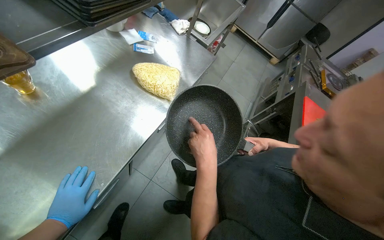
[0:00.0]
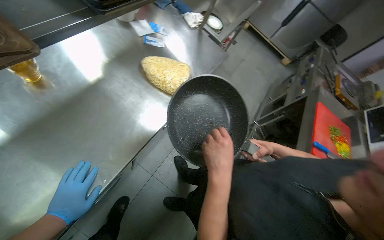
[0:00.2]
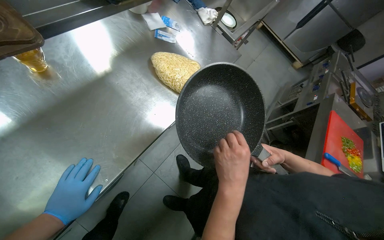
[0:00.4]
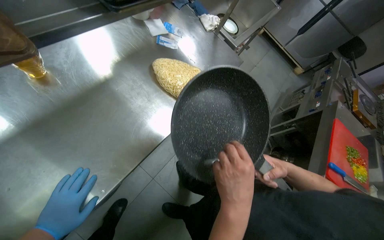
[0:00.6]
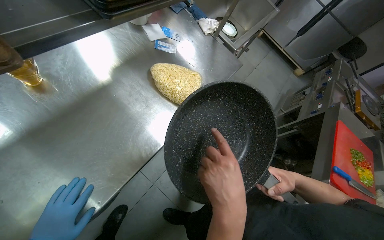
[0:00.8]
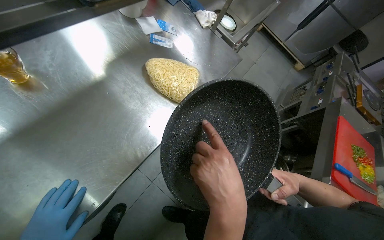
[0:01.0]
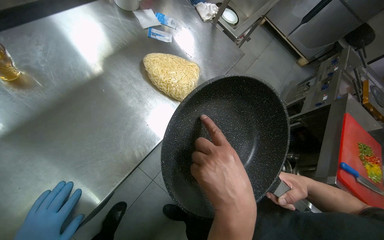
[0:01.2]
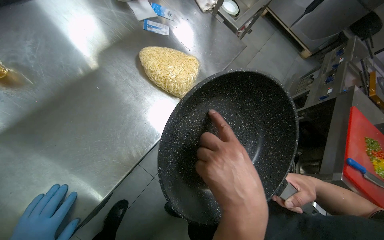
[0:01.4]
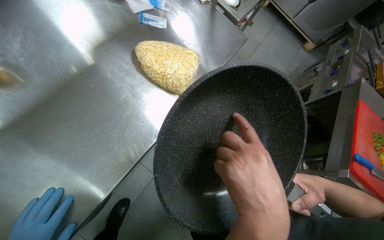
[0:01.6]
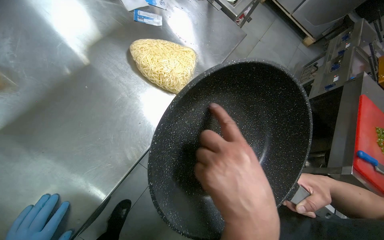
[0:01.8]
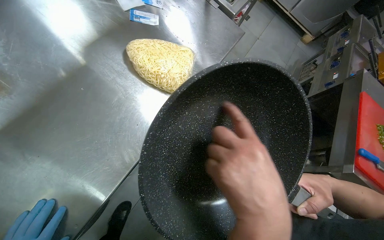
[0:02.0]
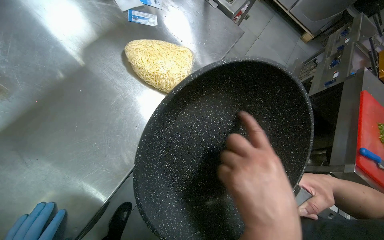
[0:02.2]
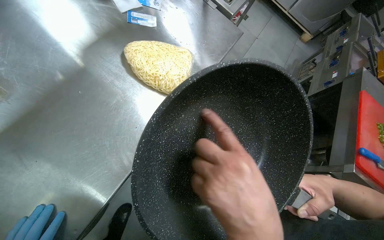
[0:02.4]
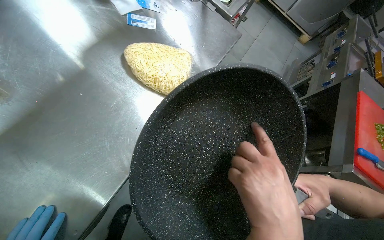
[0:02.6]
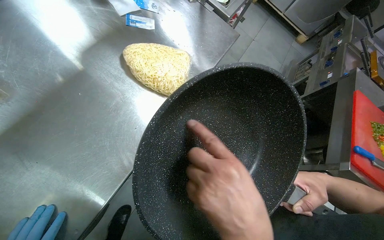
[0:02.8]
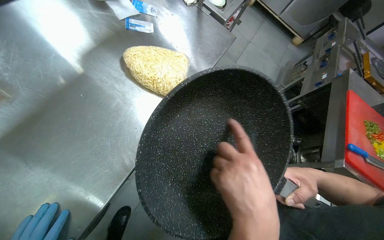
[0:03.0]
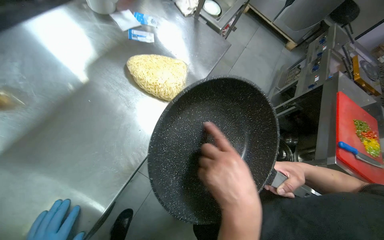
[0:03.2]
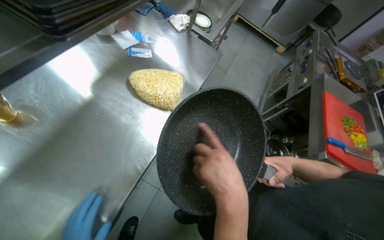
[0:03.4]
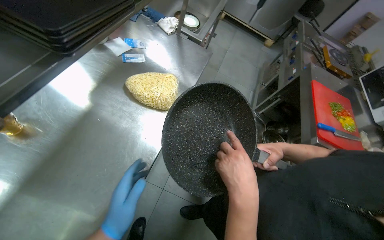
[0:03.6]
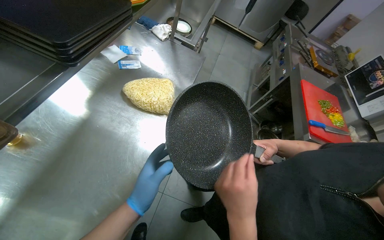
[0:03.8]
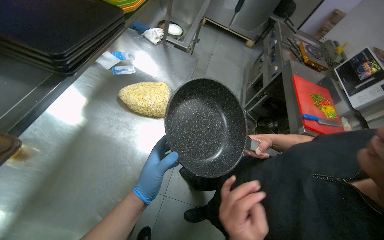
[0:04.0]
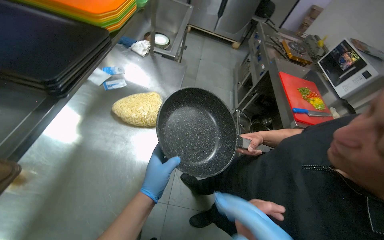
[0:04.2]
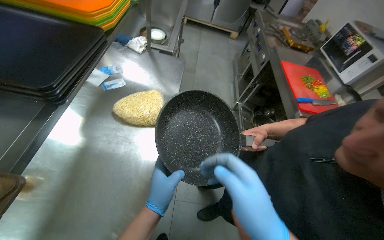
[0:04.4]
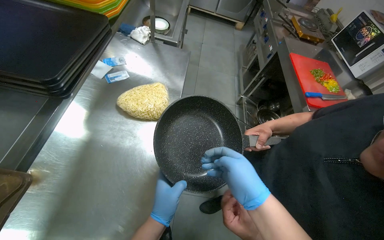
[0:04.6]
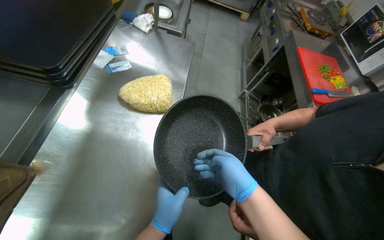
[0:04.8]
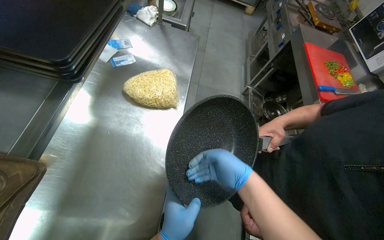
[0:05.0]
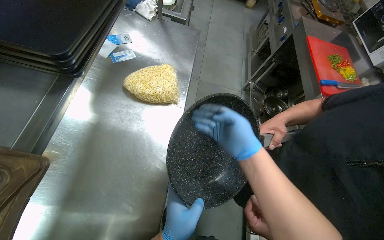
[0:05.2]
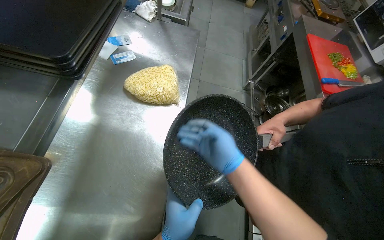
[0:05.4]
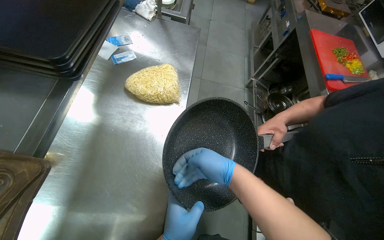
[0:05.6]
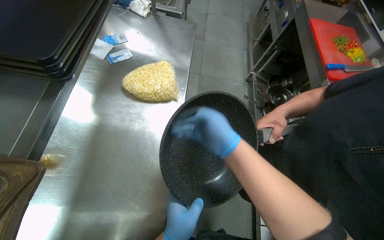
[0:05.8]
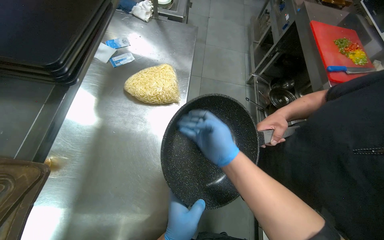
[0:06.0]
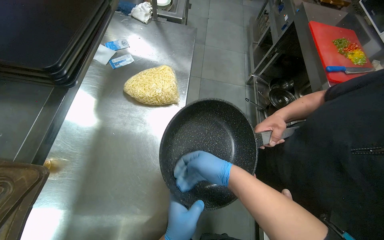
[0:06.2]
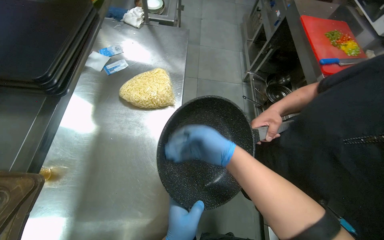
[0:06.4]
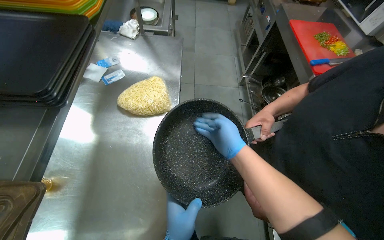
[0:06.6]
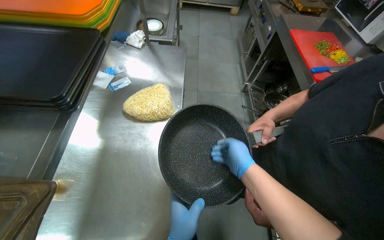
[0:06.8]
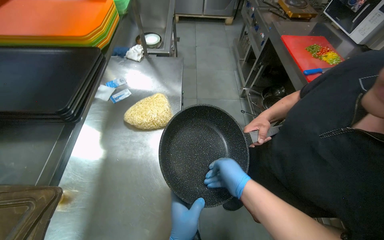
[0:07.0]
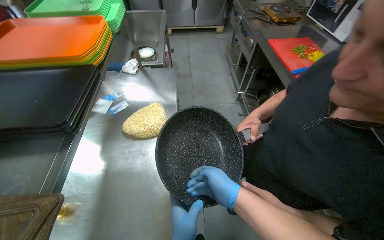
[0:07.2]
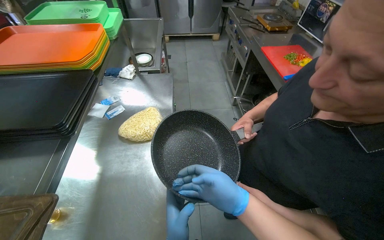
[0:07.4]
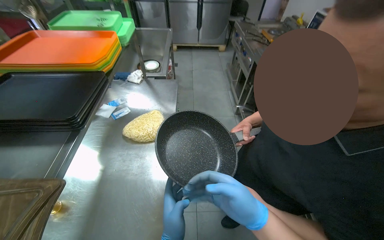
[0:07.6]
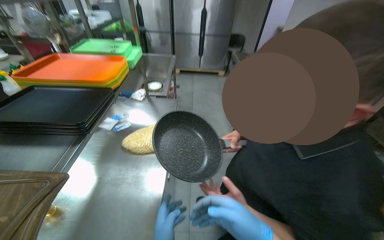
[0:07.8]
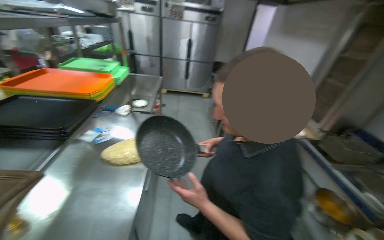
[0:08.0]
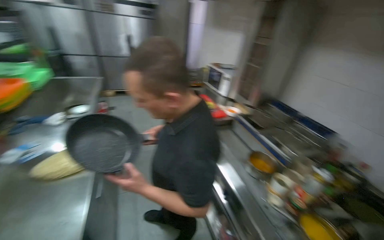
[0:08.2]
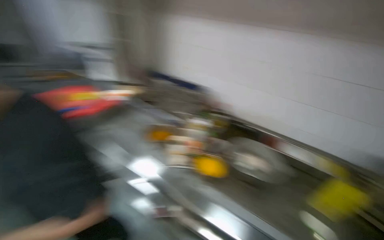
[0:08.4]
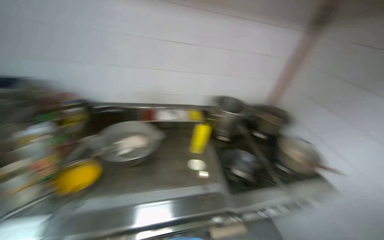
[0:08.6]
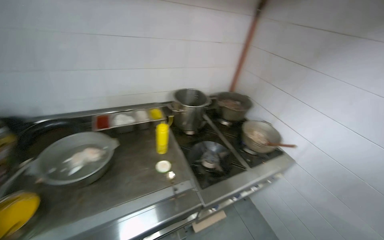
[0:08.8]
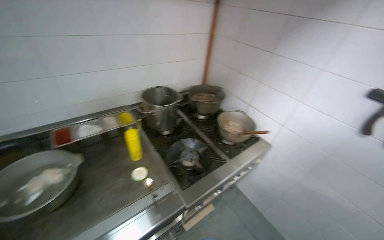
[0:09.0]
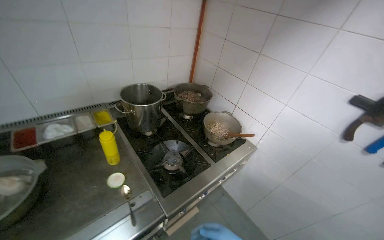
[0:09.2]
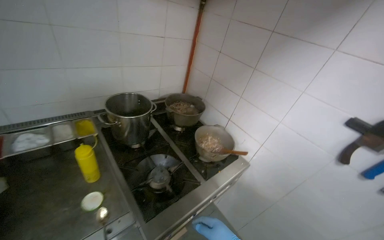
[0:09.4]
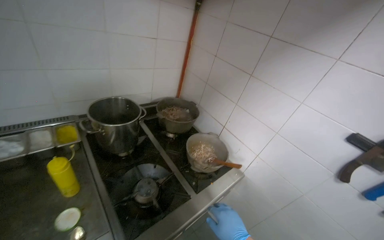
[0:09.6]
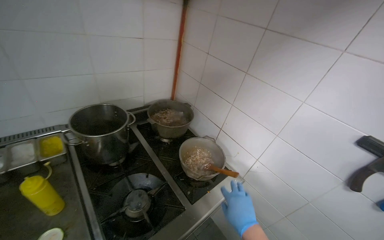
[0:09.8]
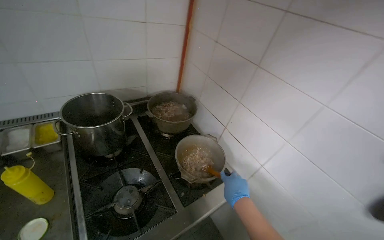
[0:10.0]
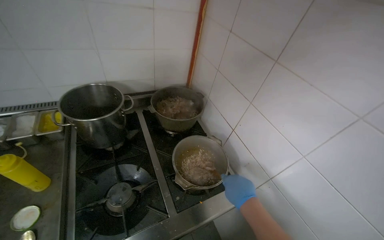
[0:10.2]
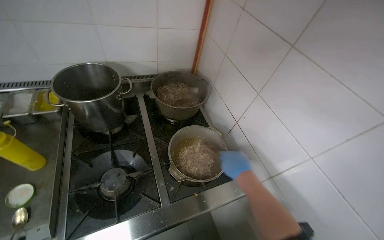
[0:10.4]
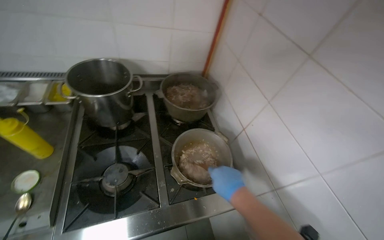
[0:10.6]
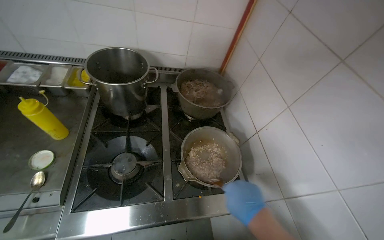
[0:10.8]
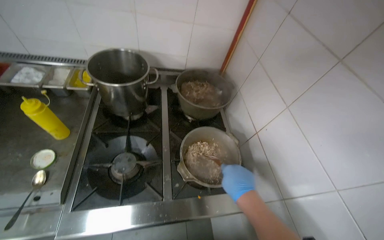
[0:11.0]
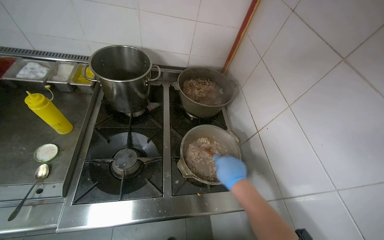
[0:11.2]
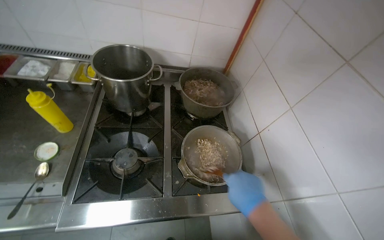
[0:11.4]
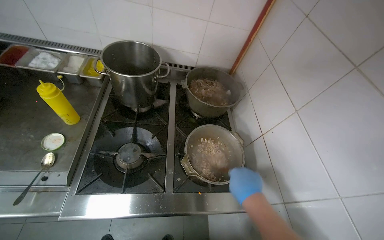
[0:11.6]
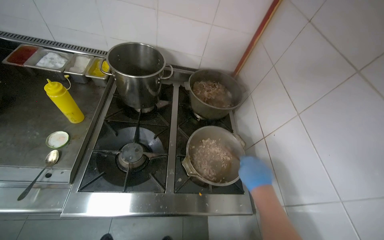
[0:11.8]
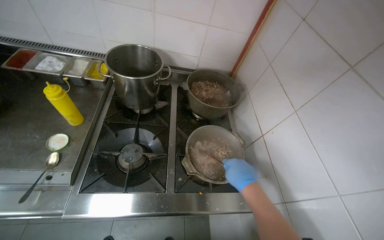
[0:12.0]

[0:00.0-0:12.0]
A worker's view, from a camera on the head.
Job: cooking food.
The whole recording: Adding ingredients and stirring food. The worker stirs food in a pot on the stove, occasionally pausing.
0:03.0 to 0:04.4: The scene rotates counterclockwise by approximately 25 degrees.
0:06.0 to 0:07.6: The view tips upward by roughly 15 degrees. The right hand goes roughly 10 cm down the picture.
0:07.6 to 0:09.0: The wearer moves some 80 cm. The wearer looks about 100 degrees further to the right.
0:09.0 to 0:10.4: The camera is carried some 60 cm.

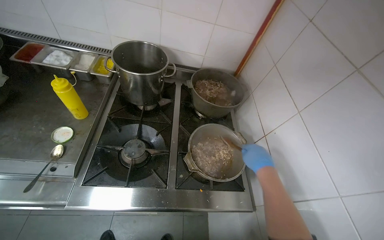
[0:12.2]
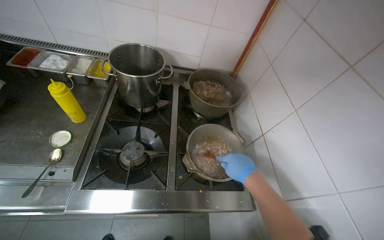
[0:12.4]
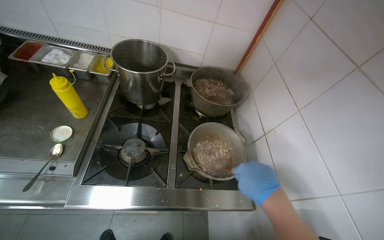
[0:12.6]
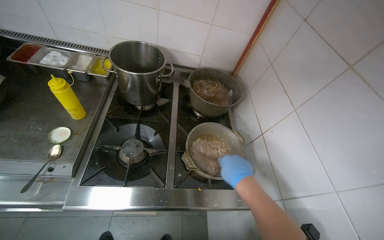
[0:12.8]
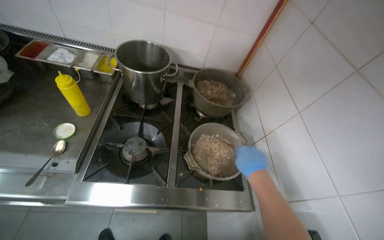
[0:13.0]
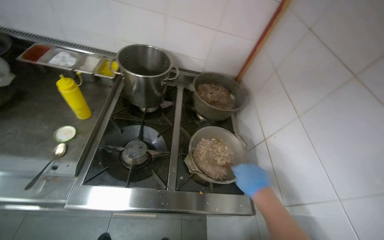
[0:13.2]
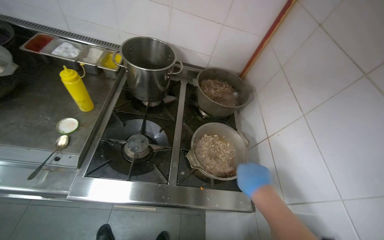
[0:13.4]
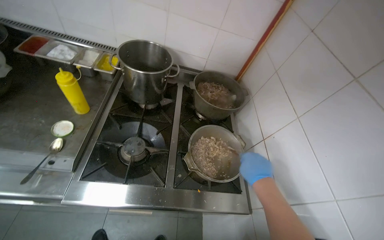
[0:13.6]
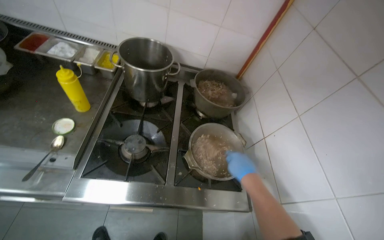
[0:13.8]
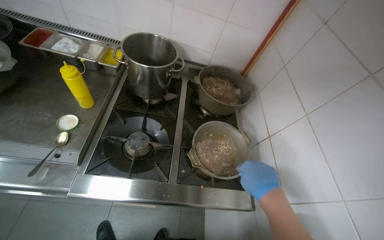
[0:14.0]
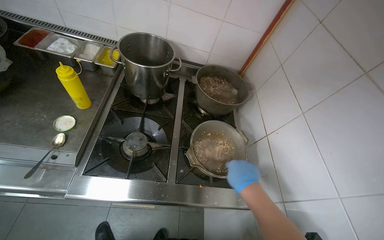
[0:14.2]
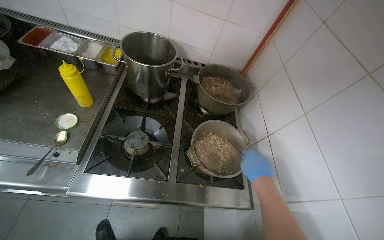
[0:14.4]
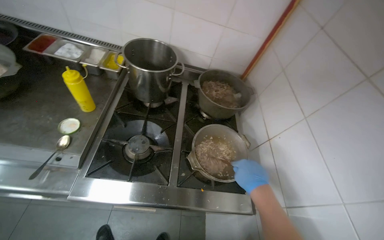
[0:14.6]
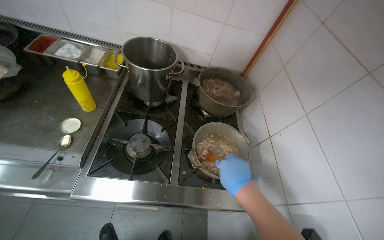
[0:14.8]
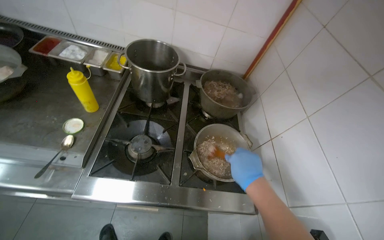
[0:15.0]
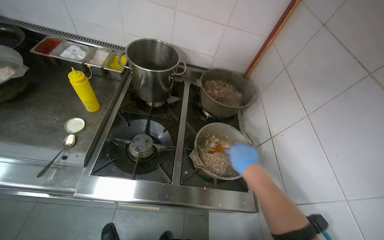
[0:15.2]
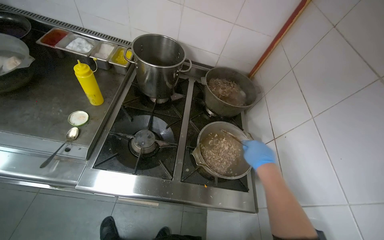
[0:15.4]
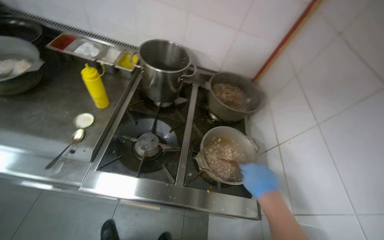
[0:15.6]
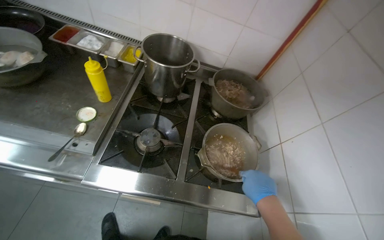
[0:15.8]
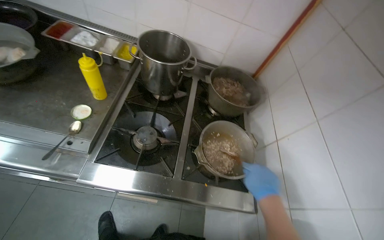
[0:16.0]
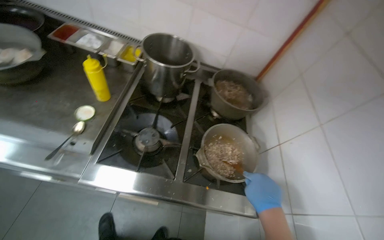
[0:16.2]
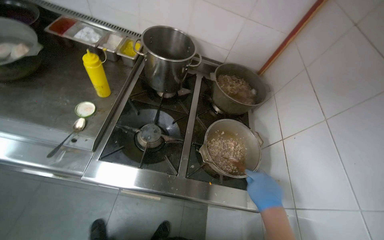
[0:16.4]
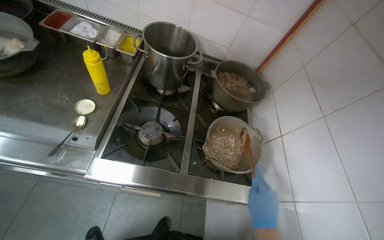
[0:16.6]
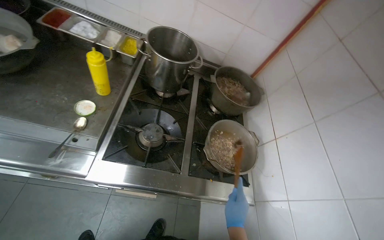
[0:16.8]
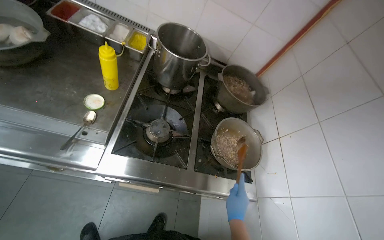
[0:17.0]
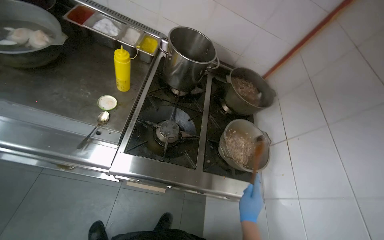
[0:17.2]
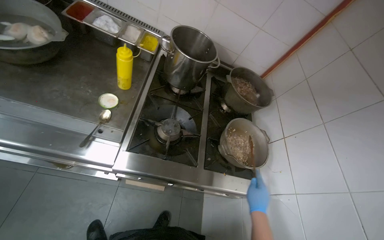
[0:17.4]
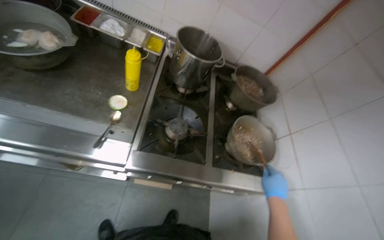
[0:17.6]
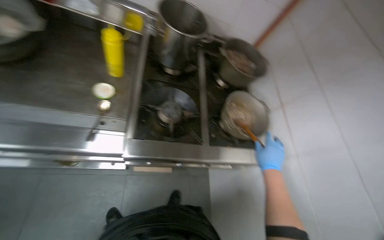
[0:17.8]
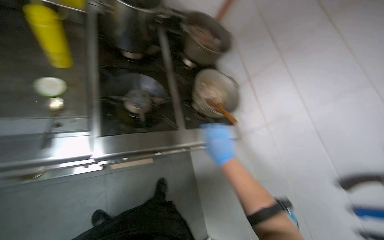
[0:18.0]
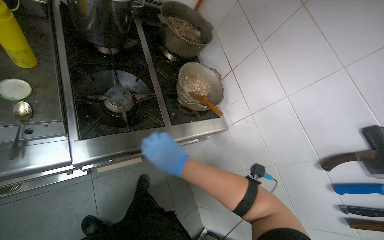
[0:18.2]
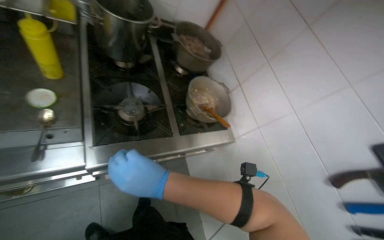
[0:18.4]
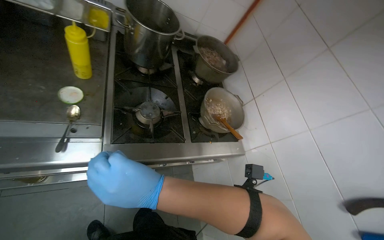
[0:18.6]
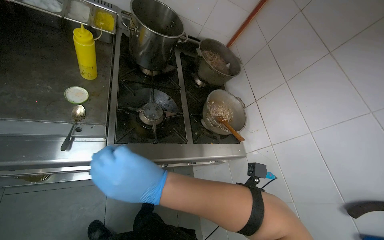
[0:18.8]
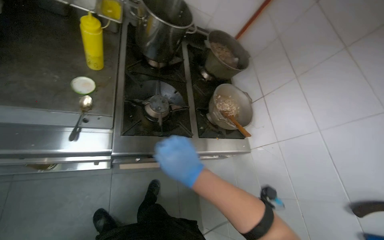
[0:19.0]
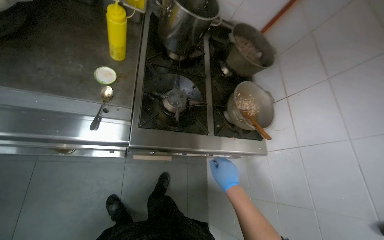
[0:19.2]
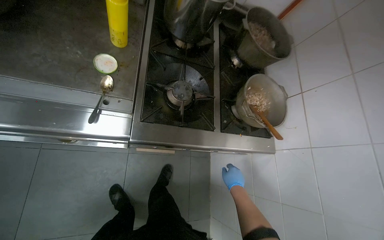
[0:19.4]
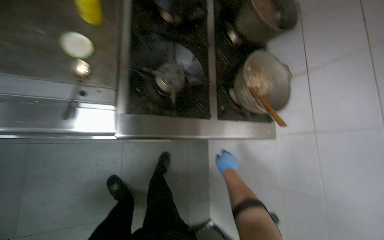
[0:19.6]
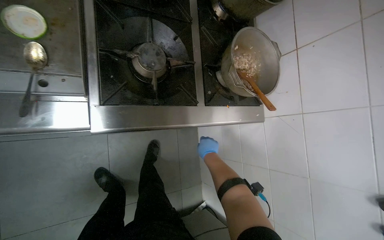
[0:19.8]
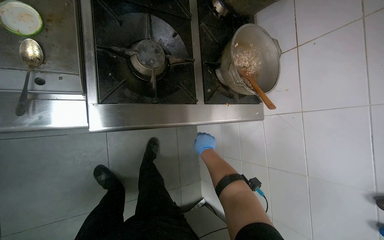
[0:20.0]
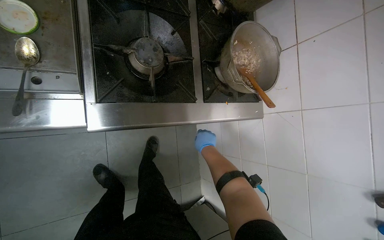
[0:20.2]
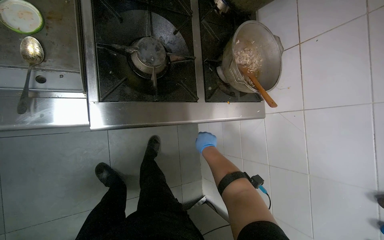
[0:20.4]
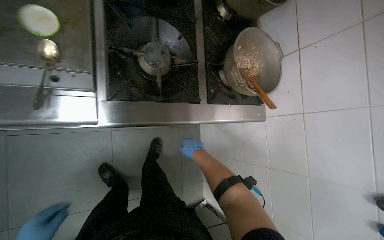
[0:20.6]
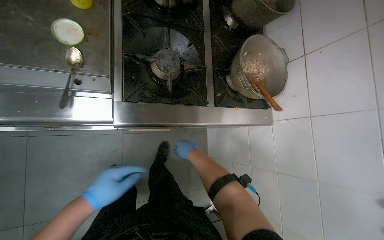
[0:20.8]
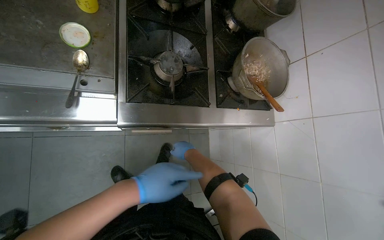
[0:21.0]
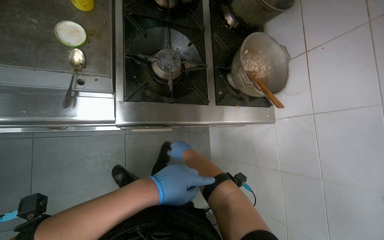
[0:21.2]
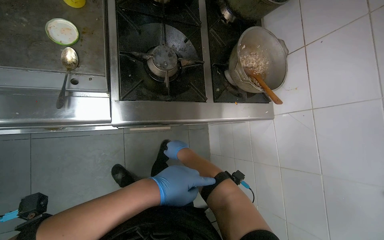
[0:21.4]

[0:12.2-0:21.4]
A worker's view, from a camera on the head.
Job: cooking food.
The whole recording: Adding ingredients and stirring food. The worker stirs food in a pot on the stove, occasionally pausing.
0:15.2 to 0:16.8: The right hand is displaced down the picture by roughly 15 cm.
0:16.8 to 0:18.4: The wearer looks some 25 degrees further to the right.
0:18.4 to 0:19.8: The wearer looks roughly 20 degrees further downward. The right hand travels farther from the camera by approximately 35 cm.
0:19.8 to 0:21.4: The right hand is displaced to the left by approximately 15 cm.
